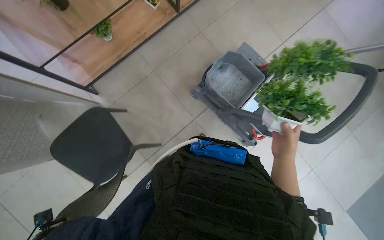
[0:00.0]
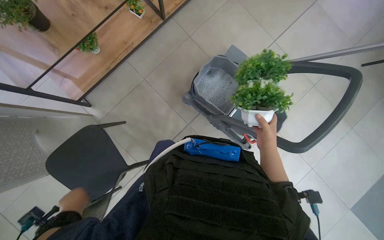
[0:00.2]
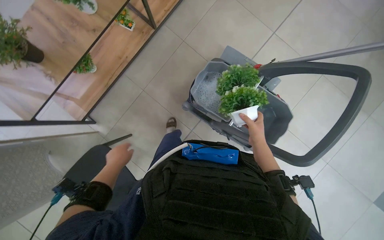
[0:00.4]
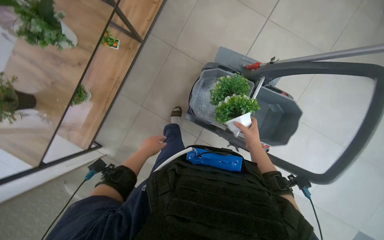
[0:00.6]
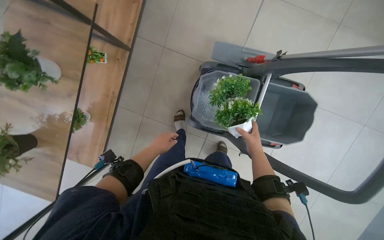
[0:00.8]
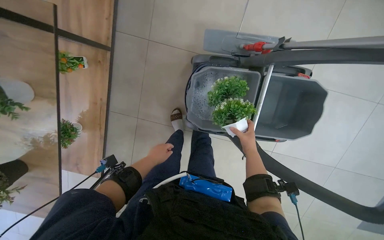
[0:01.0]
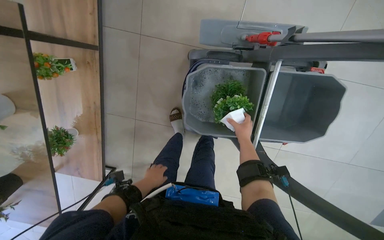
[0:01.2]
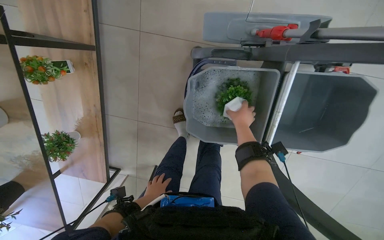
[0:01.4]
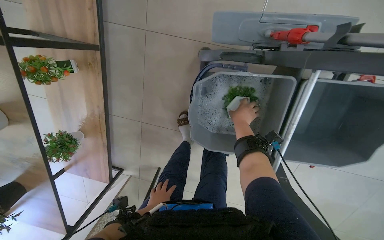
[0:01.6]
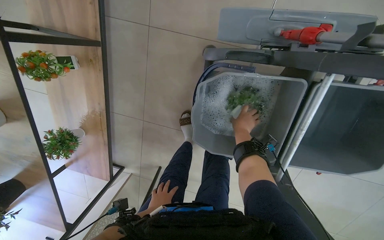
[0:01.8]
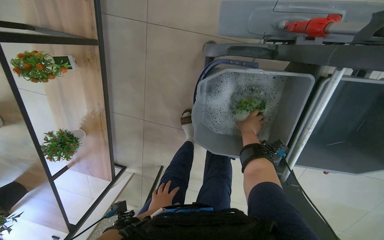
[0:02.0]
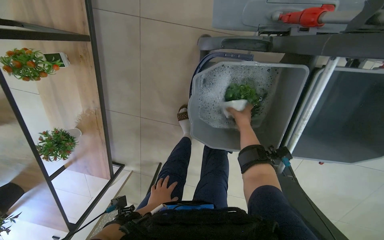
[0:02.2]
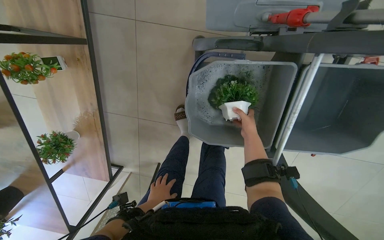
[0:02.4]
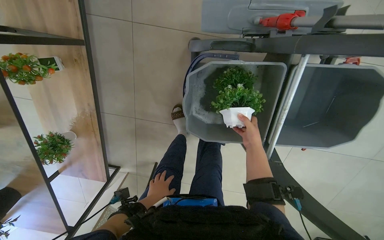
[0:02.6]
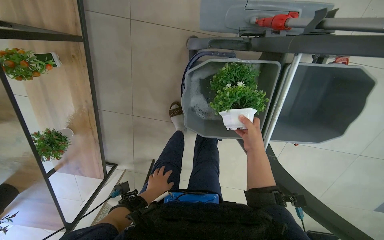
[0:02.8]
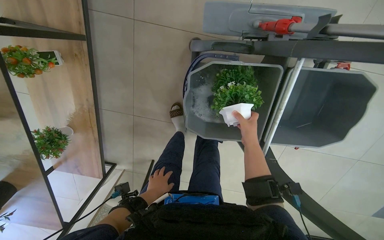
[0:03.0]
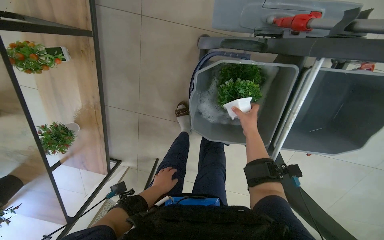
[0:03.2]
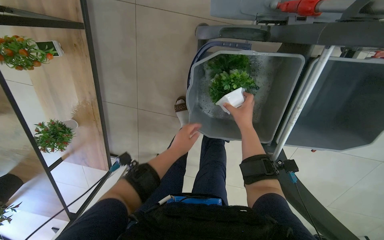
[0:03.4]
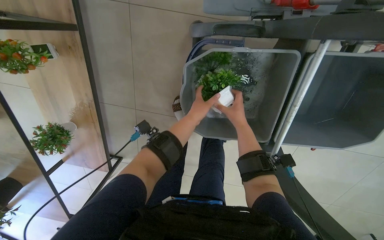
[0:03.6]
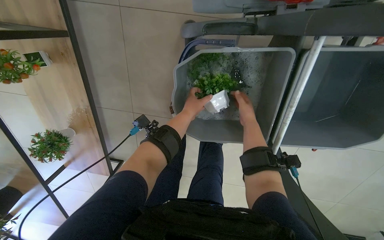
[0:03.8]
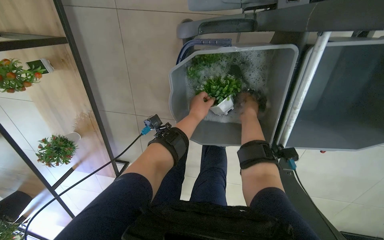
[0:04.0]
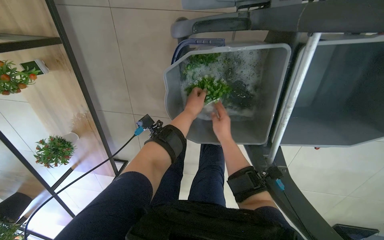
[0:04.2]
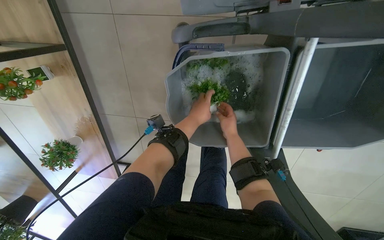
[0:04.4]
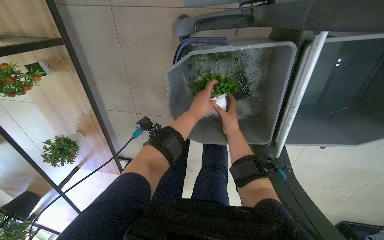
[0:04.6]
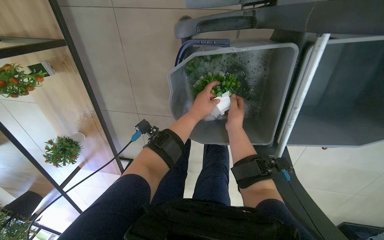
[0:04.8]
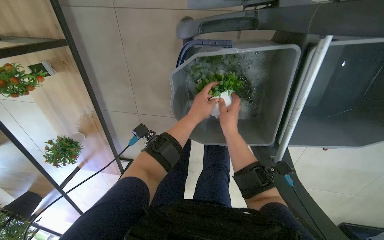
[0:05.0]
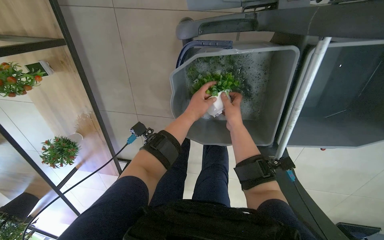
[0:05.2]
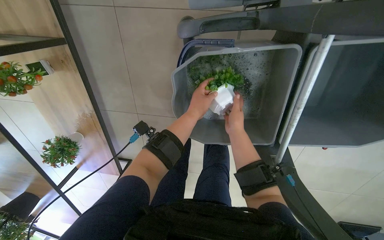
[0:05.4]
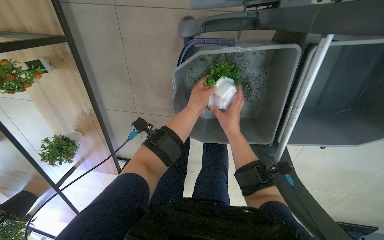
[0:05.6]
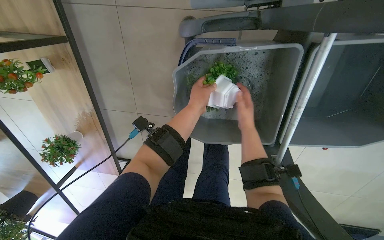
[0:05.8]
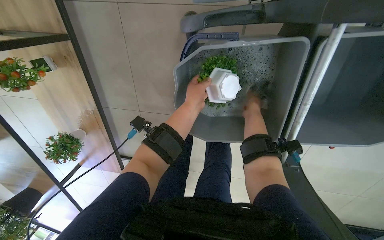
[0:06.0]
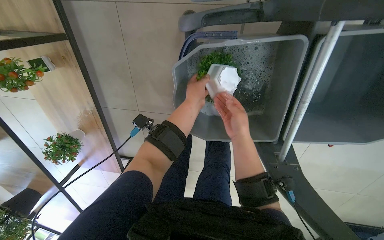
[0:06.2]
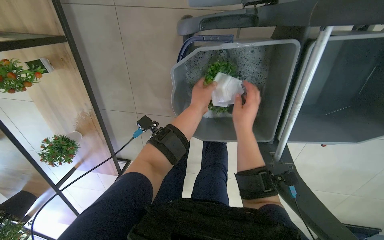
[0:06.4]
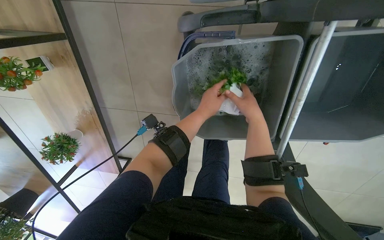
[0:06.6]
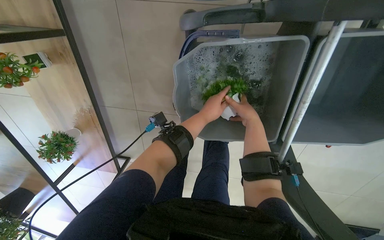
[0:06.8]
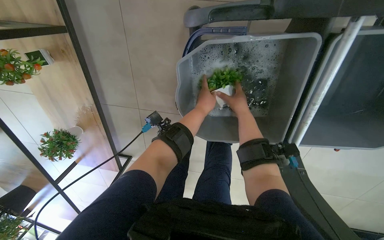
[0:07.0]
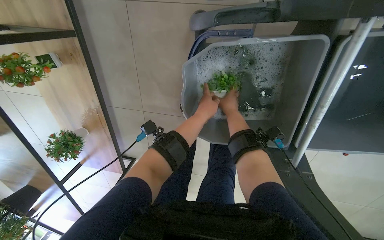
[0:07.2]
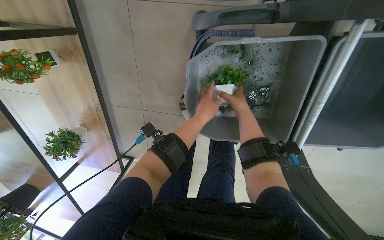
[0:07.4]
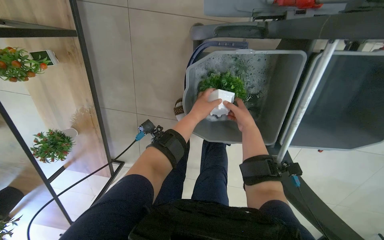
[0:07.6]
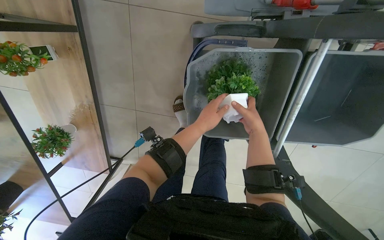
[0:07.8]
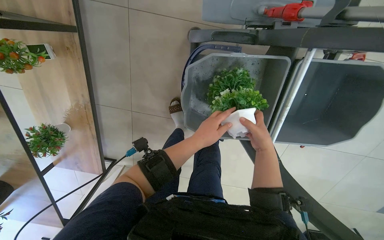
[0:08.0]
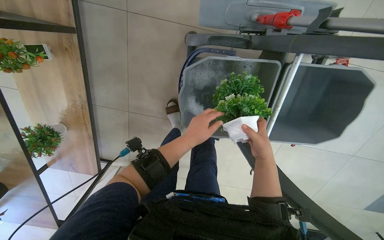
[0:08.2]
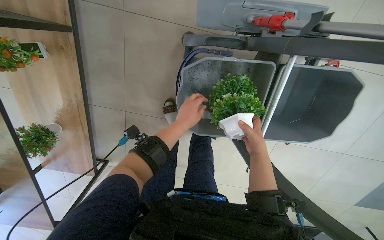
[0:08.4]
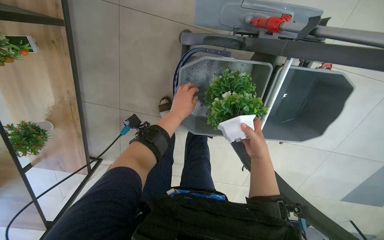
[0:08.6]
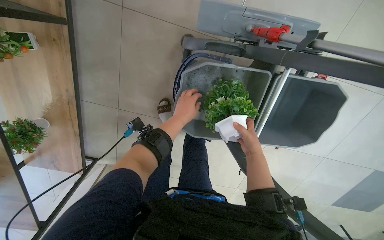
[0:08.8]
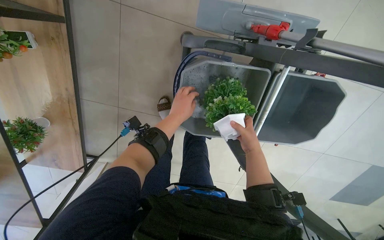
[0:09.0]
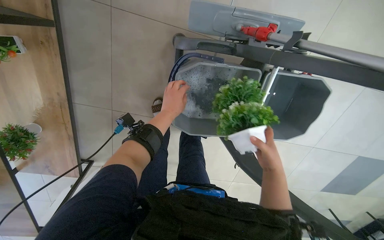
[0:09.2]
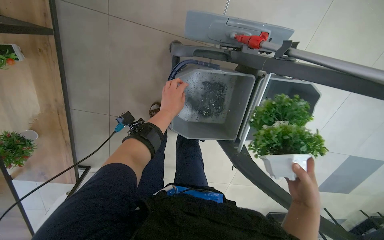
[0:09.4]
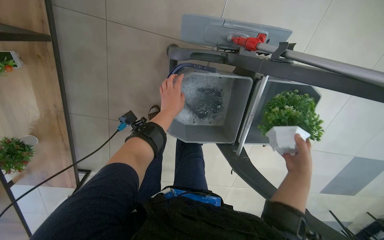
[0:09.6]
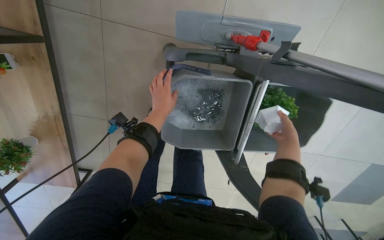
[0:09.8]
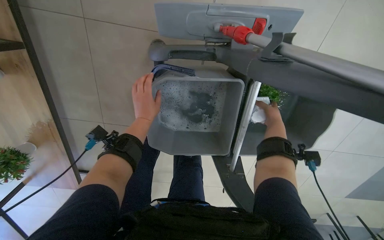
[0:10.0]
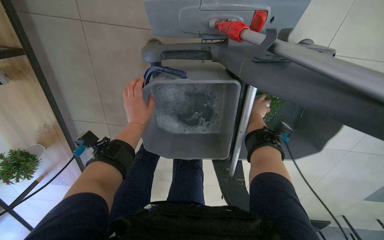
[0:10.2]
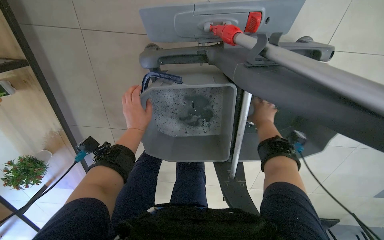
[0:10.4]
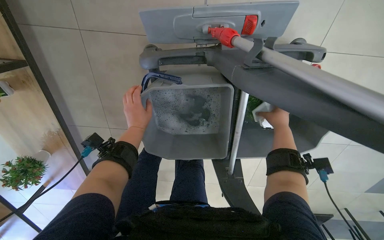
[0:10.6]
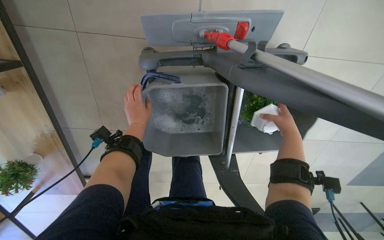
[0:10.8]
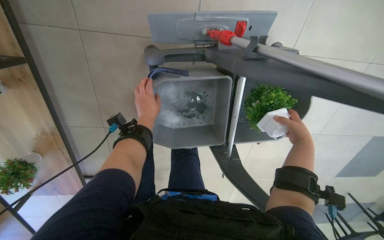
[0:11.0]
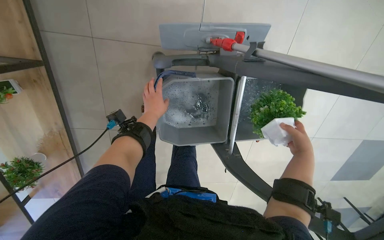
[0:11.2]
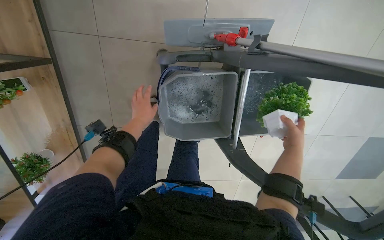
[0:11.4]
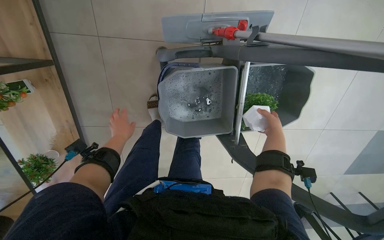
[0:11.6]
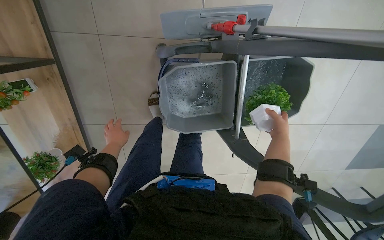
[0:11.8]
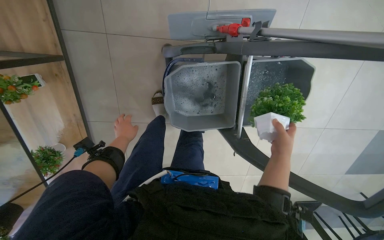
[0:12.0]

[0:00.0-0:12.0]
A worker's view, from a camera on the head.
Job: wiping surfaces.
The whole recording: Washing potted plants. The worker picks up decorative plants and flowers from a shelf, washes them in a cleaning cart, and places them back on the shelf.
0:00.0 to 0:01.6: The head travels approximately 60 cm. The wearer looks roughly 15 degrees further downward. The scene turns about 30 degrees counterclockwise in the picture.
0:01.6 to 0:03.0: The right hand moves down the picture, approximately 10 cm. The left hand heads nearer to the camera, covering approximately 10 cm.
0:03.0 to 0:04.4: The left hand is displaced up the picture and to the right by about 40 cm.
0:07.6 to 0:09.0: The right hand is displaced nearer to the camera and down the picture by some 20 cm.
0:09.0 to 0:10.4: The right hand goes approximately 30 cm farther from the camera, to the right and up the picture.
0:10.4 to 0:12.0: The left hand travels to the left by about 15 cm. Meanwhile the right hand moves nearer and farther over some 15 cm, changing direction 2 times.

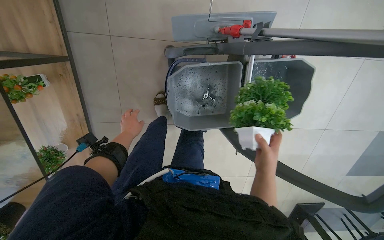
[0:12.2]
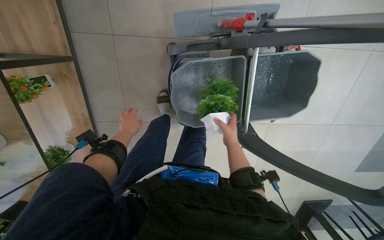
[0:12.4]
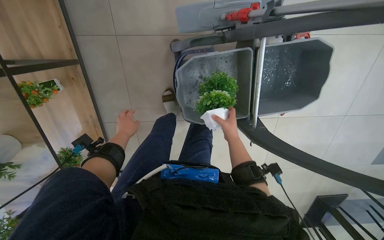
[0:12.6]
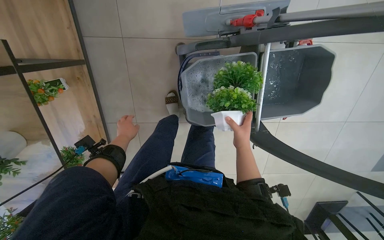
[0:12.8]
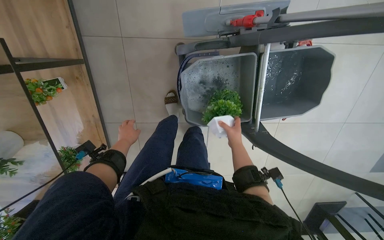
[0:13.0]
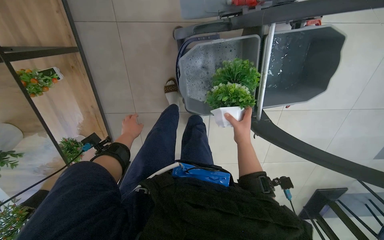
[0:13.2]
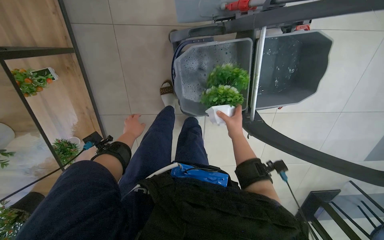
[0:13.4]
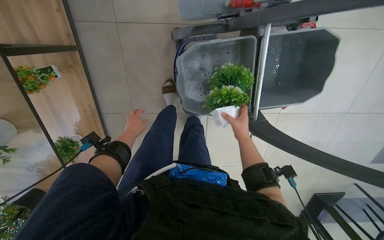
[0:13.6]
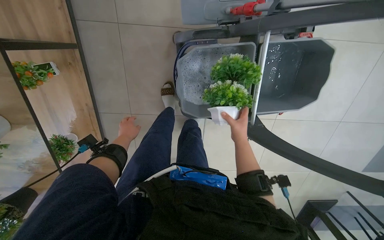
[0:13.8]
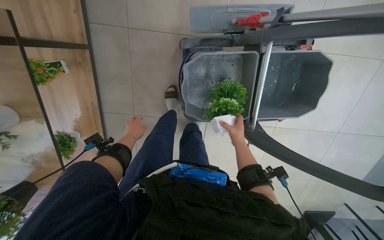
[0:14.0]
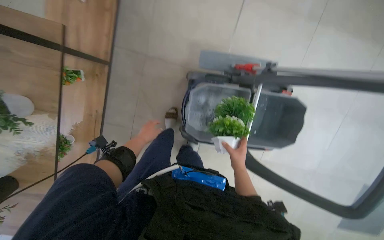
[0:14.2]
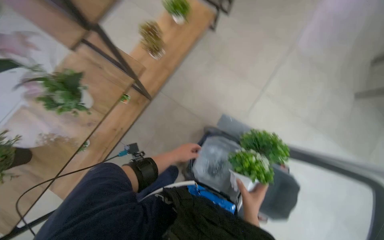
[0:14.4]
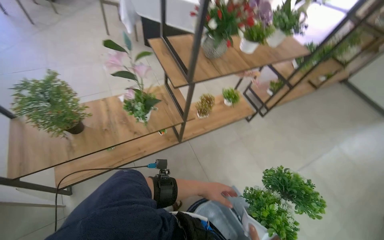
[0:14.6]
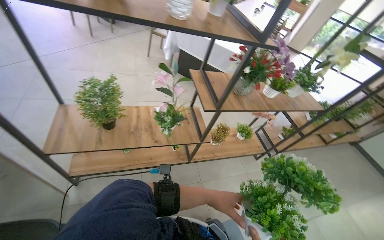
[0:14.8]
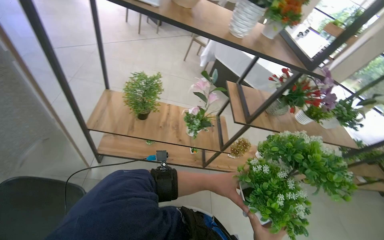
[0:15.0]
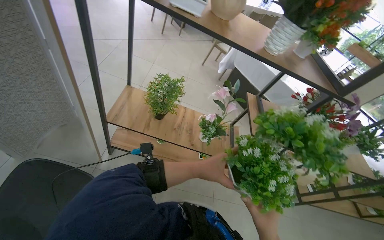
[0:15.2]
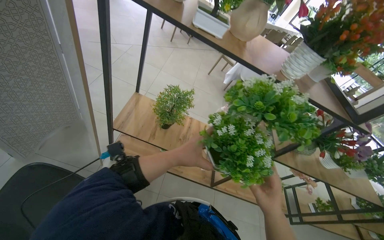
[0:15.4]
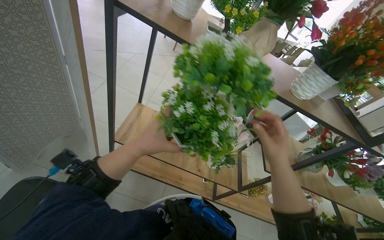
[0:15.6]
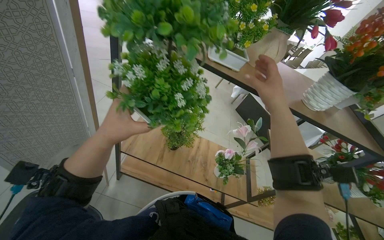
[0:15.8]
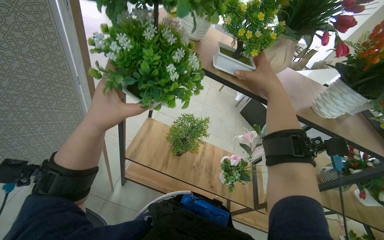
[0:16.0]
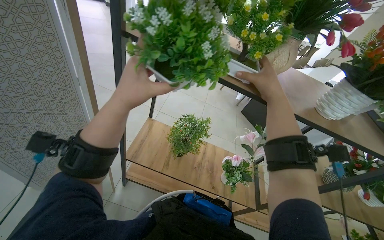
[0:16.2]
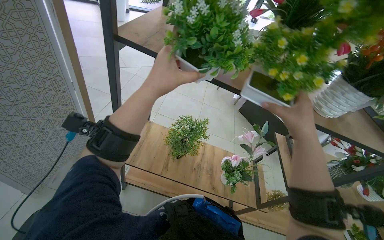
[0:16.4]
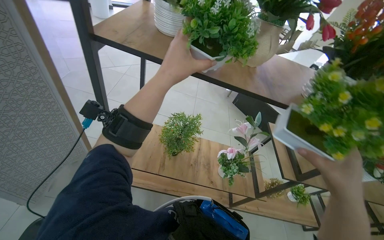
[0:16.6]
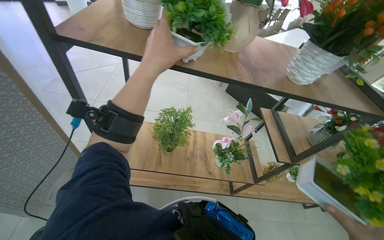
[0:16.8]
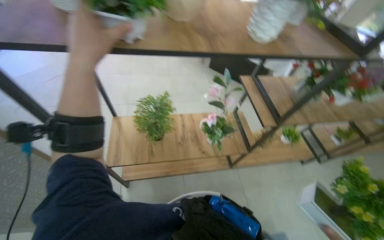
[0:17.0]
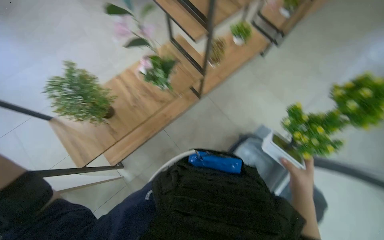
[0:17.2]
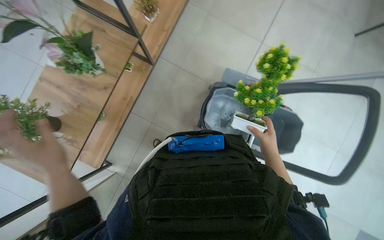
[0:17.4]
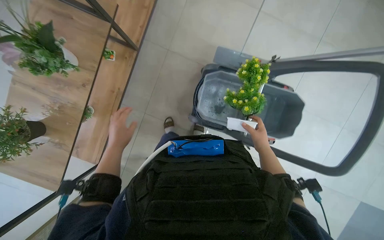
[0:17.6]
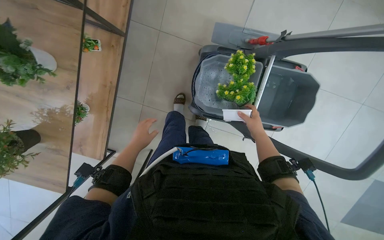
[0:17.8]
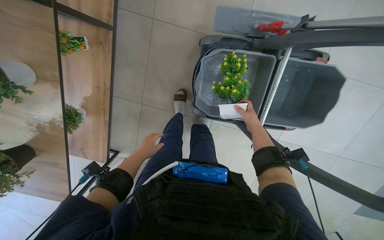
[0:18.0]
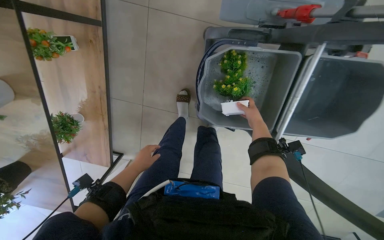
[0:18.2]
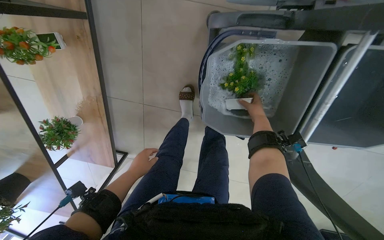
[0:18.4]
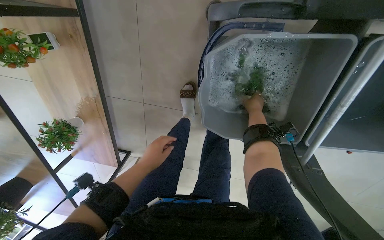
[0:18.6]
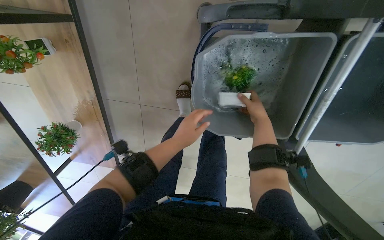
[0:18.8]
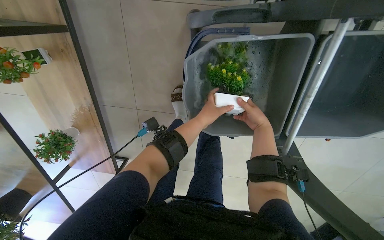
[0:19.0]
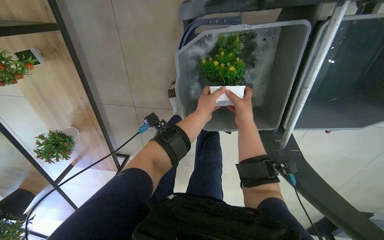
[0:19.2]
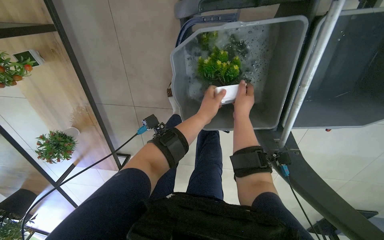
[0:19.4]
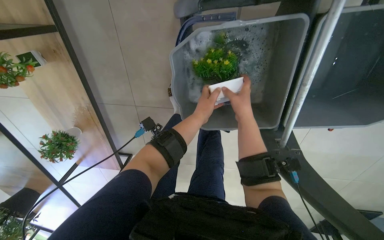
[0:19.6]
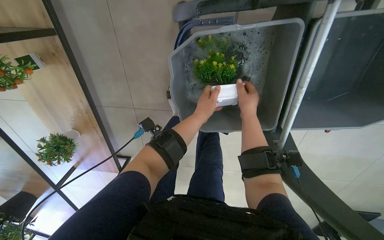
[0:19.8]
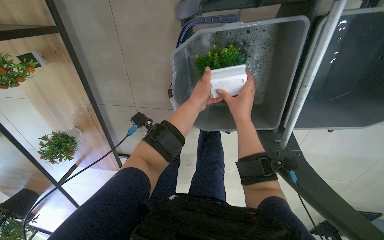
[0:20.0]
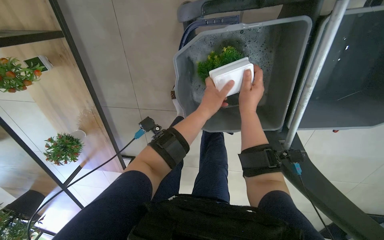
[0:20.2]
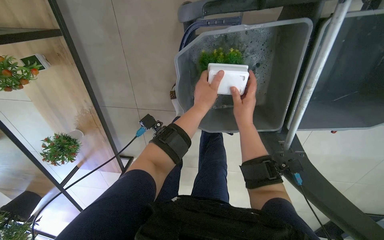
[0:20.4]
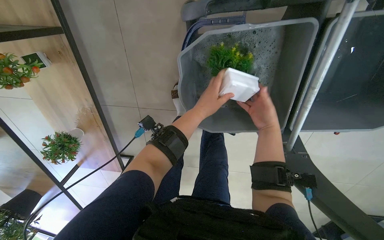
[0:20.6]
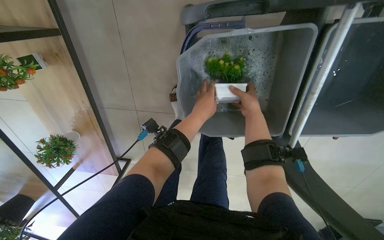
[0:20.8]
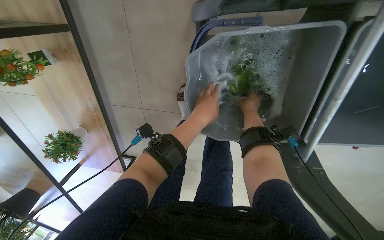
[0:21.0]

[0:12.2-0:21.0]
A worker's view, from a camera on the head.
Job: wiping surfaces.
The whole recording: Washing potted plants. The worker picks up decorative plants and flowers from a shelf, washes them in a cleaning cart, and places them back on the shelf.
0:12.2 to 0:13.6: The right hand goes about 10 cm farther from the camera.
0:13.6 to 0:15.2: The wearer moves approximately 80 cm. The wearer looks roughly 80 degrees further upward. The scene turns about 95 degrees clockwise in the picture.
0:15.2 to 0:16.6: The left hand moves up the picture, roughly 50 cm.
0:16.6 to 0:18.0: The wearer moves roughly 70 cm. The head rotates about 85 degrees to the right. The view tilts some 70 degrees downward.
0:18.0 to 0:19.6: The view tips downward by about 15 degrees. The left hand moves to the right and up the picture, about 40 cm.
0:19.6 to 0:21.0: The right hand travels farther from the camera by some 15 cm.
